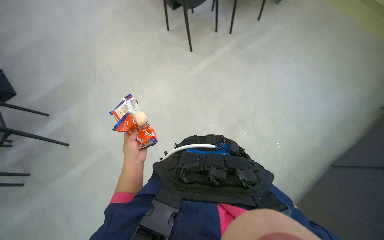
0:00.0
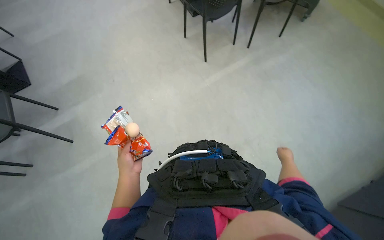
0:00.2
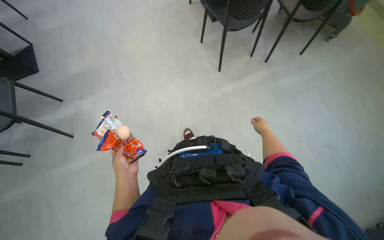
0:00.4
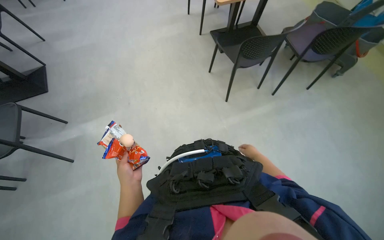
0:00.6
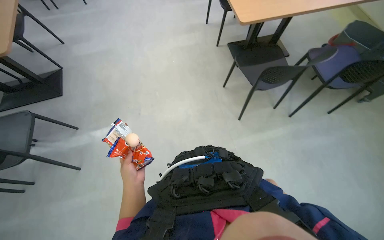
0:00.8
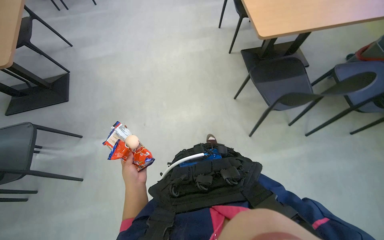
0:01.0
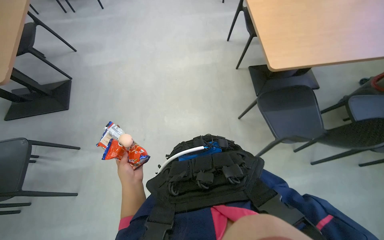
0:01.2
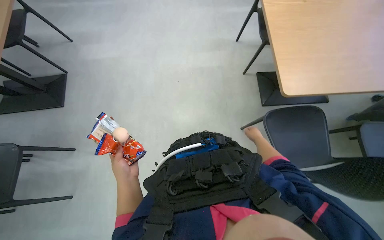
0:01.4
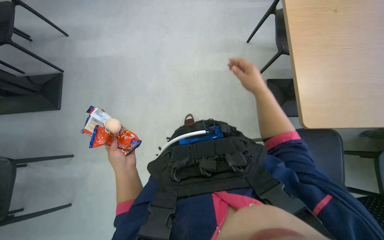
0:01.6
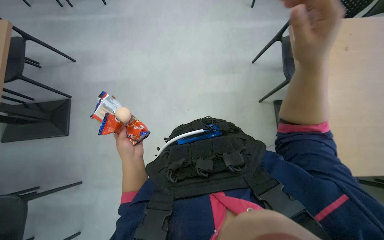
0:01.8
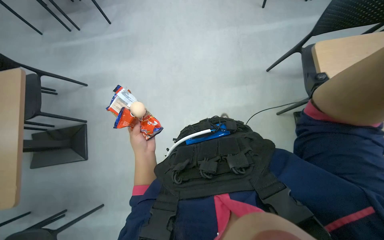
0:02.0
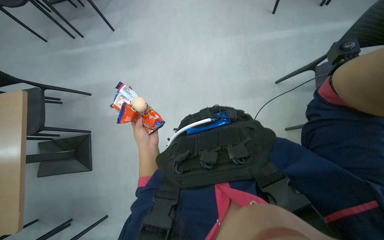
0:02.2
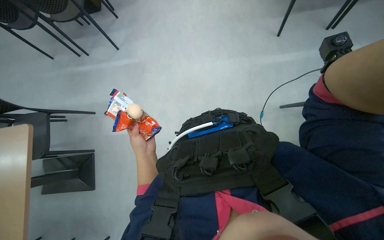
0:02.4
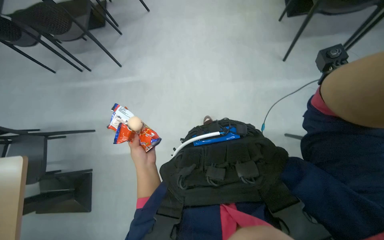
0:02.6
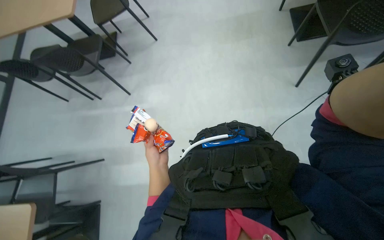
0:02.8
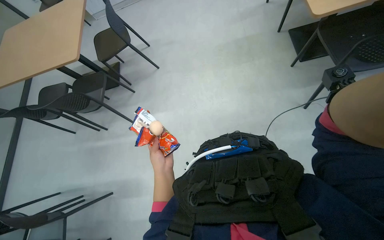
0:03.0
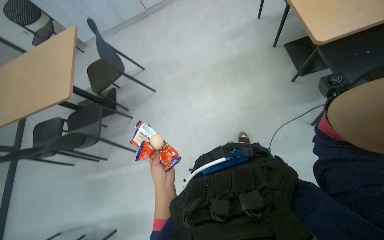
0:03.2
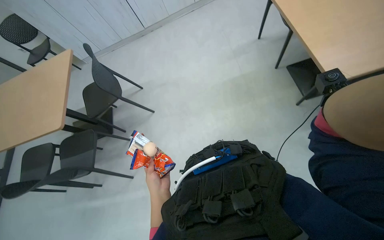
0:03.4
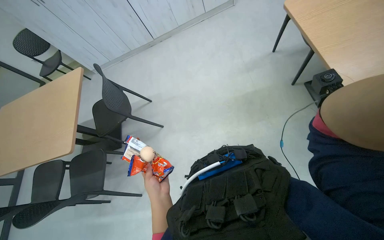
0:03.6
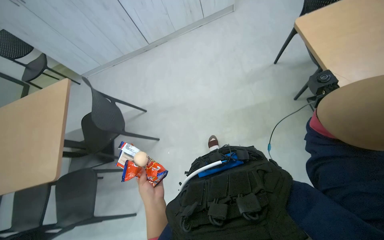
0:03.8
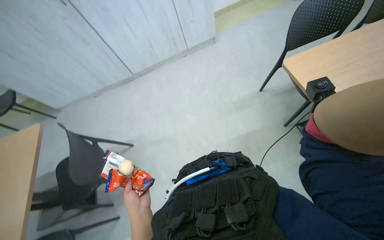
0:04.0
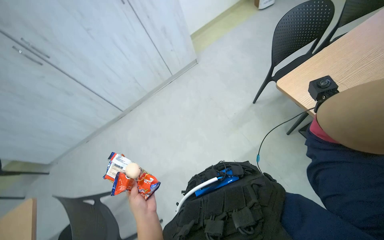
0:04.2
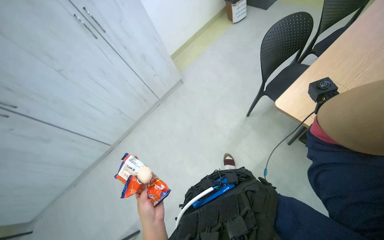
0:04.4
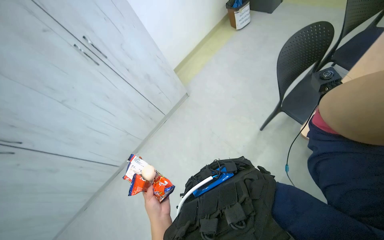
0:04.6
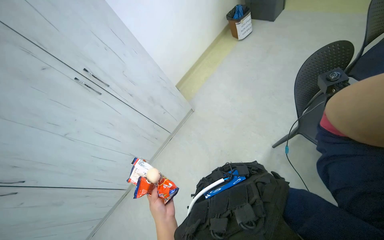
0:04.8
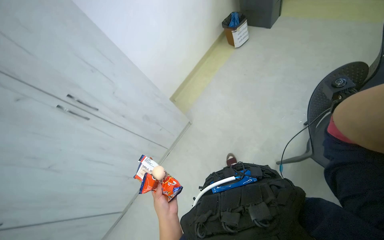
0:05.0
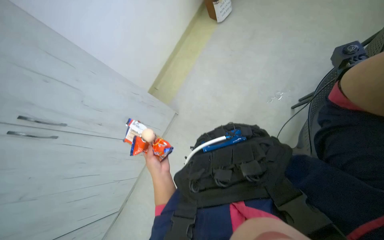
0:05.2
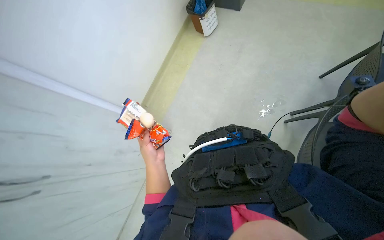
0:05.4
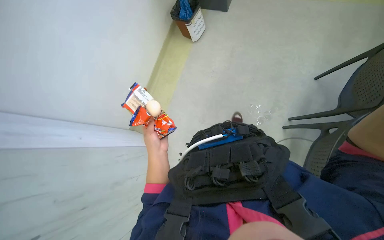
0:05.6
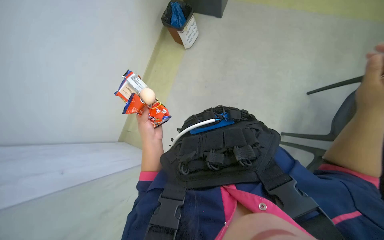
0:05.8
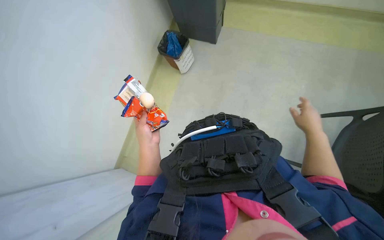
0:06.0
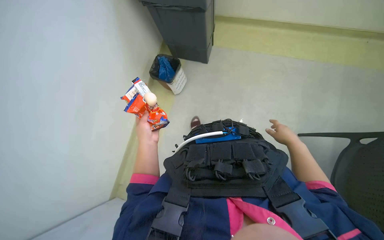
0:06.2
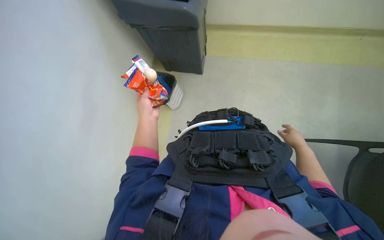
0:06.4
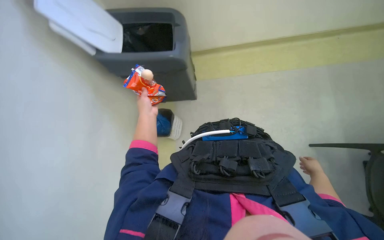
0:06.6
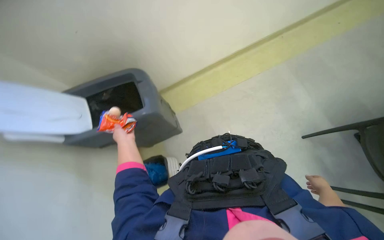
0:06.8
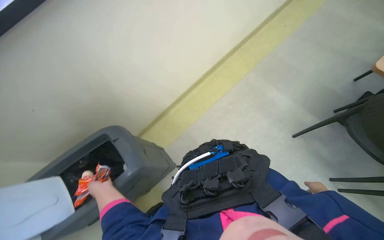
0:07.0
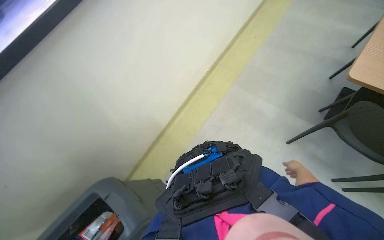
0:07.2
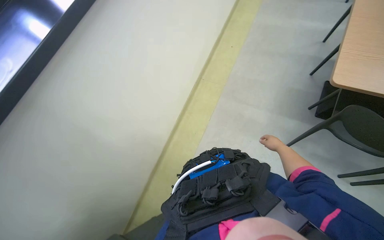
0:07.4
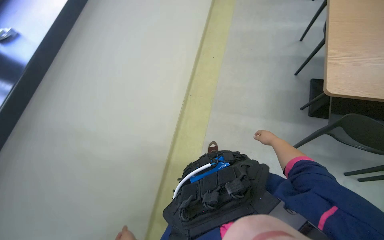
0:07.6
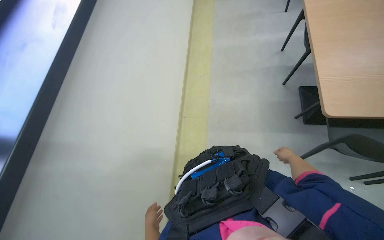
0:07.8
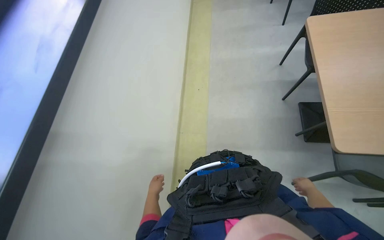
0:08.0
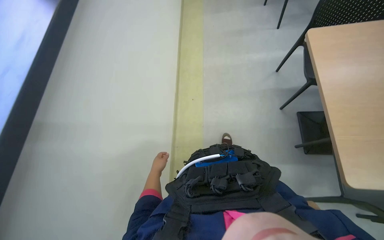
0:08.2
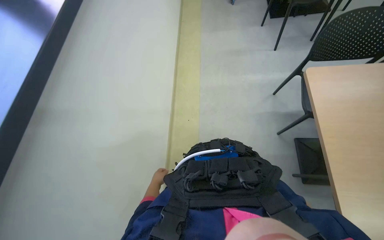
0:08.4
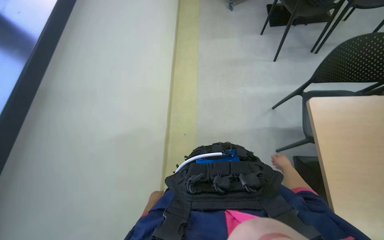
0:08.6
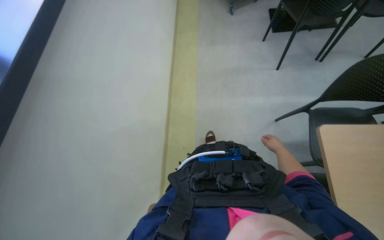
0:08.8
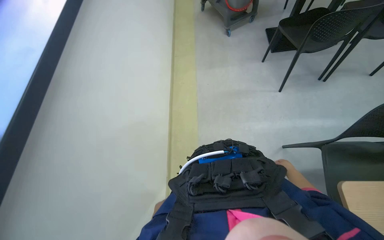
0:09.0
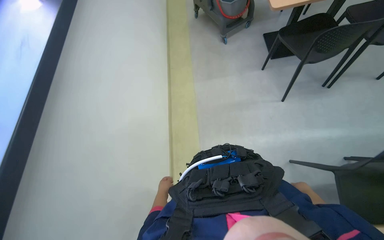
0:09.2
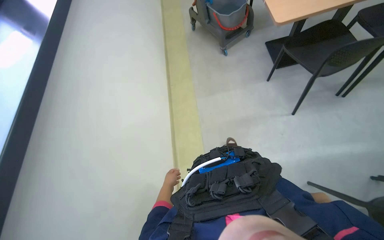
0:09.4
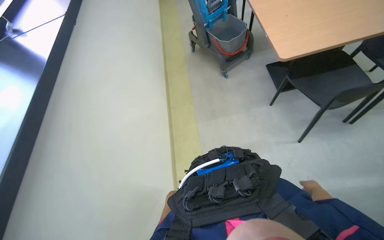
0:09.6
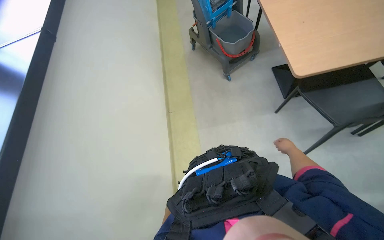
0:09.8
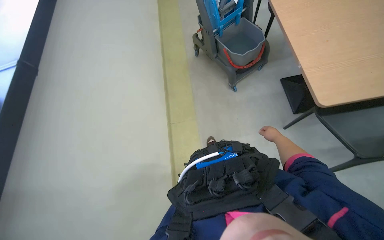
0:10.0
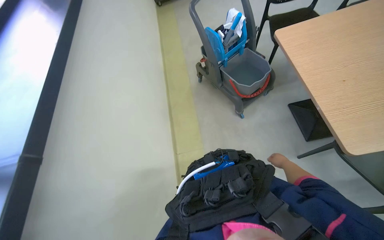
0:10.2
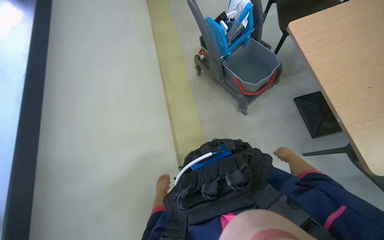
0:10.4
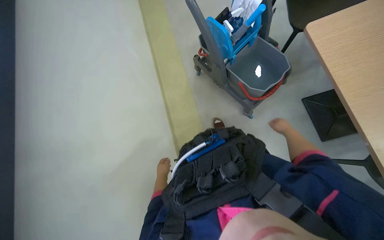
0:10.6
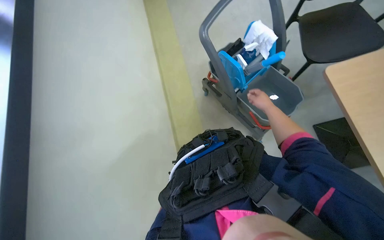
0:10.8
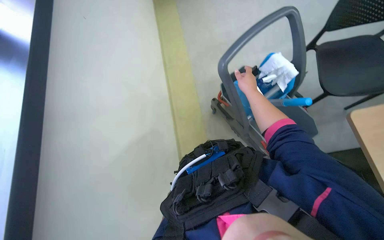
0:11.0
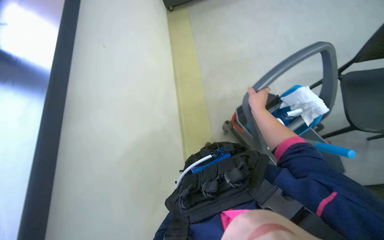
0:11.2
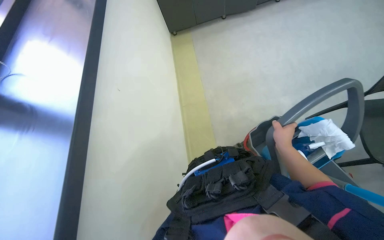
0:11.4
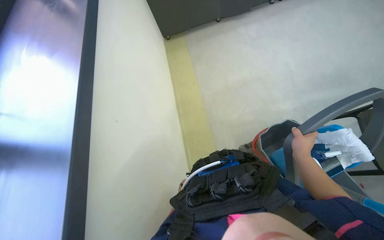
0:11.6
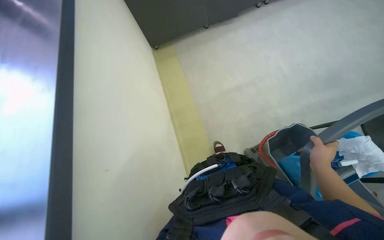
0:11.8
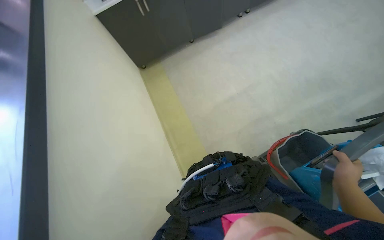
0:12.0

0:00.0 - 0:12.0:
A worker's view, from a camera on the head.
Job: cleaning kitchen.
The whole recording: Cleaning kitchen sink and counter. The worker wipes the kitchen sink and surrounding counter with a cloth.
0:01.6 - 0:03.0: The view tips upward by about 25 degrees. The scene rotates counterclockwise by some 25 degrees.
0:09.0 - 0:10.4: The camera pitches upward, by roughly 15 degrees. The left hand goes nearer and farther, approximately 20 cm each way, reversing 2 times.
0:10.4 - 0:12.0: The wearer looks some 25 degrees further upward. The right hand goes roughly 10 cm nearer to the camera, and travels up the picture and back again, approximately 35 cm each way.

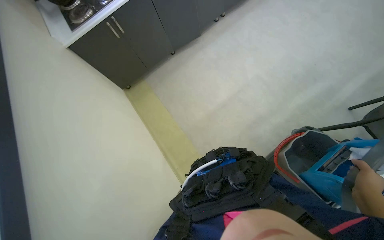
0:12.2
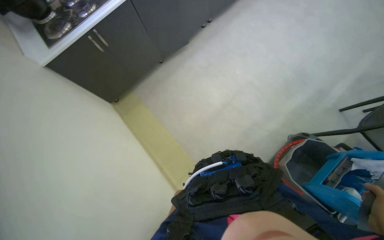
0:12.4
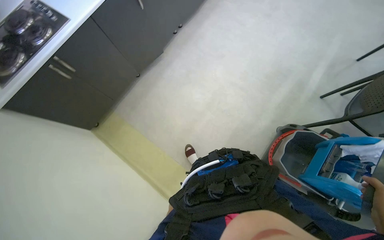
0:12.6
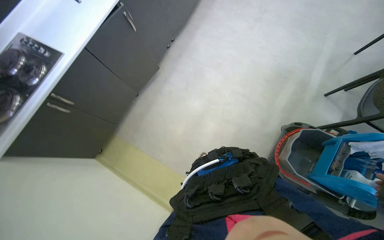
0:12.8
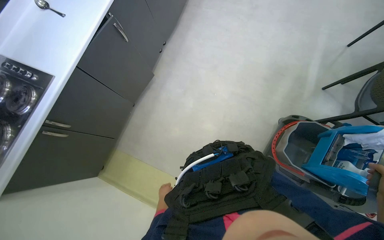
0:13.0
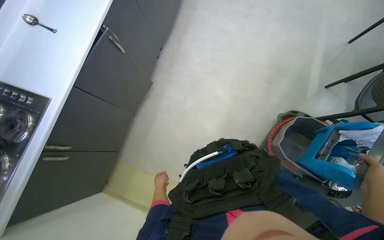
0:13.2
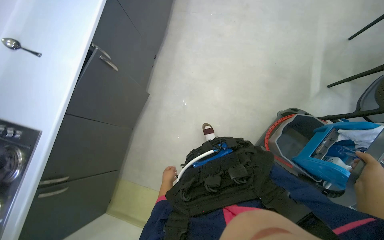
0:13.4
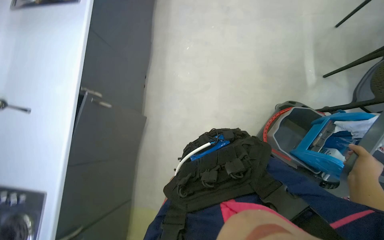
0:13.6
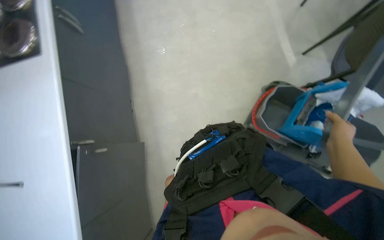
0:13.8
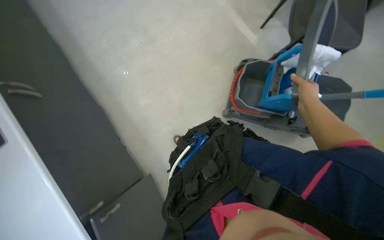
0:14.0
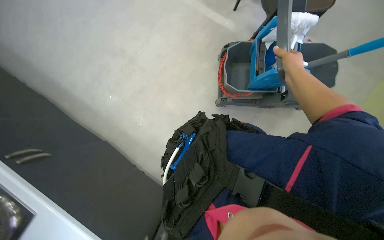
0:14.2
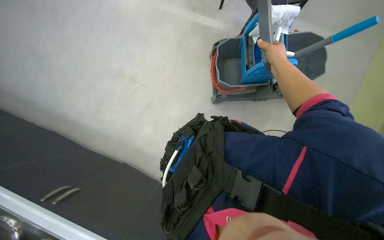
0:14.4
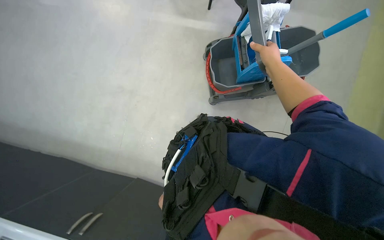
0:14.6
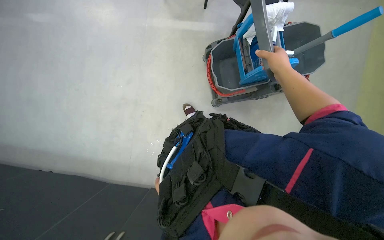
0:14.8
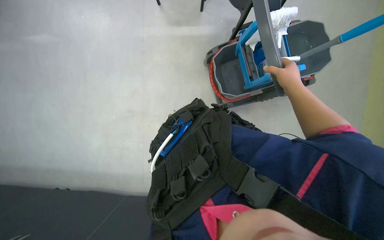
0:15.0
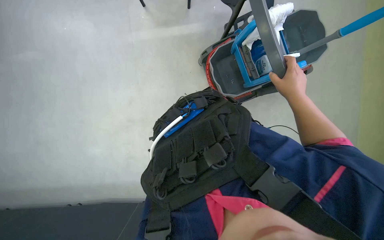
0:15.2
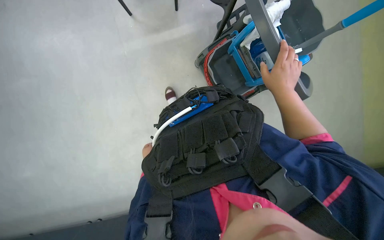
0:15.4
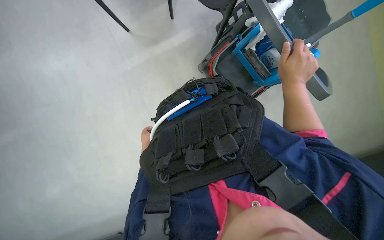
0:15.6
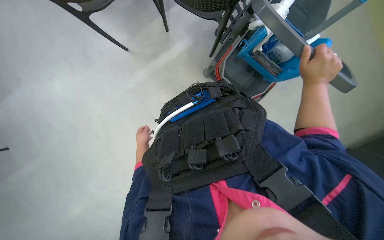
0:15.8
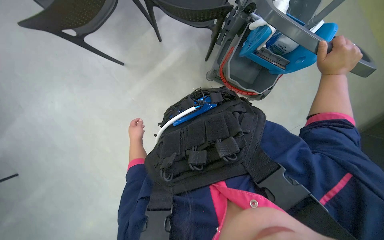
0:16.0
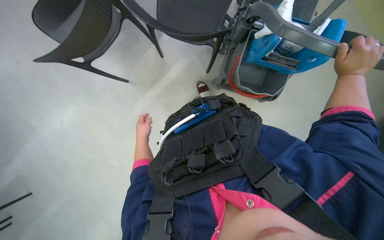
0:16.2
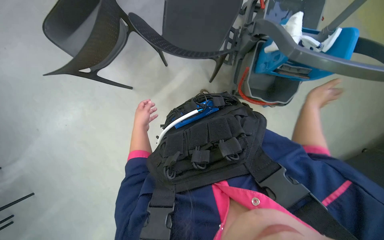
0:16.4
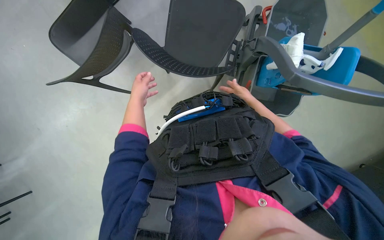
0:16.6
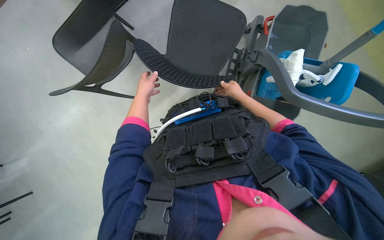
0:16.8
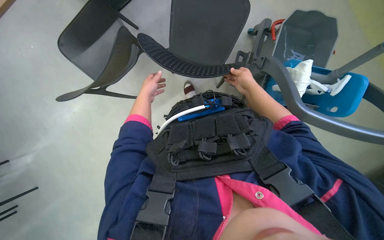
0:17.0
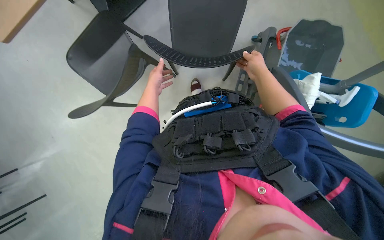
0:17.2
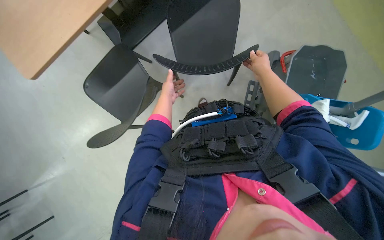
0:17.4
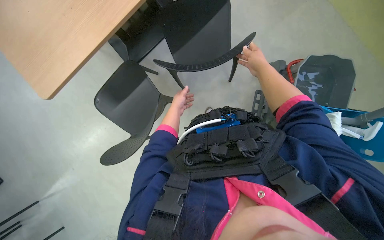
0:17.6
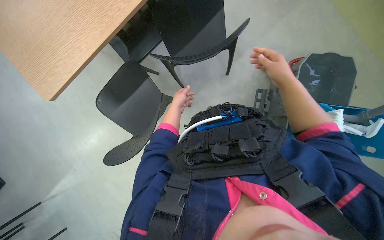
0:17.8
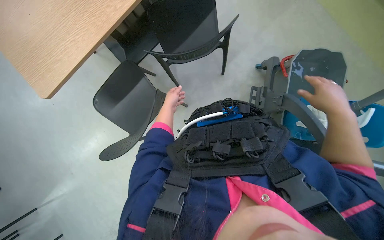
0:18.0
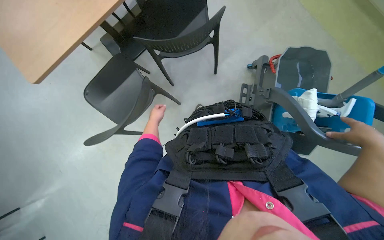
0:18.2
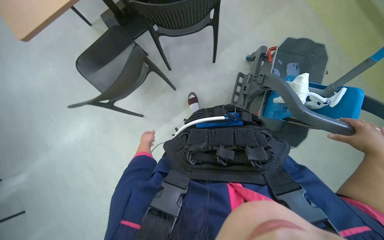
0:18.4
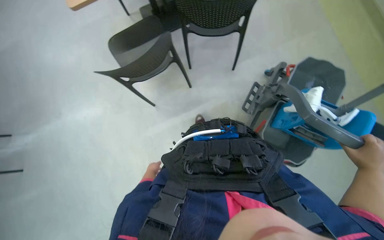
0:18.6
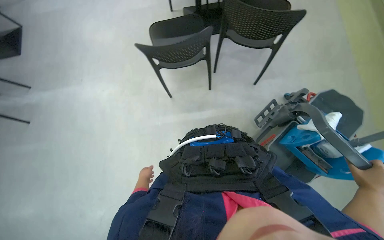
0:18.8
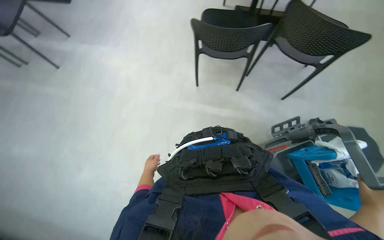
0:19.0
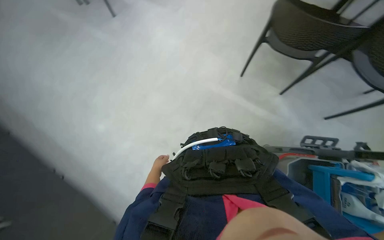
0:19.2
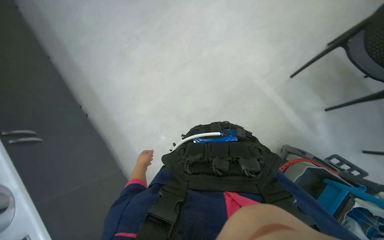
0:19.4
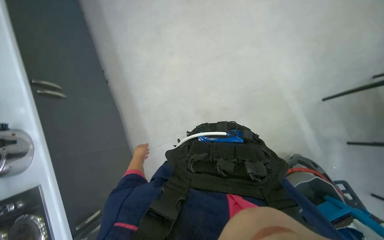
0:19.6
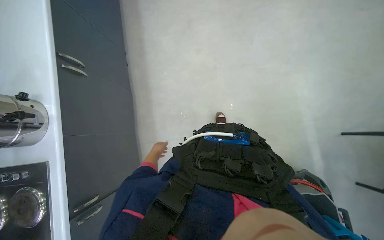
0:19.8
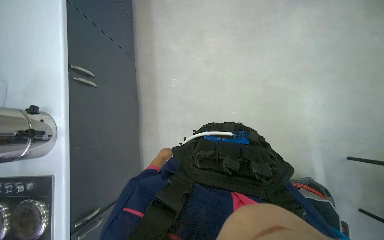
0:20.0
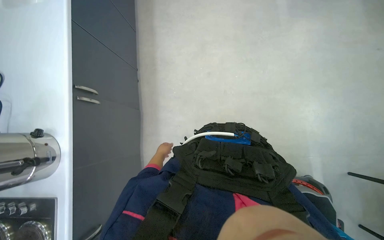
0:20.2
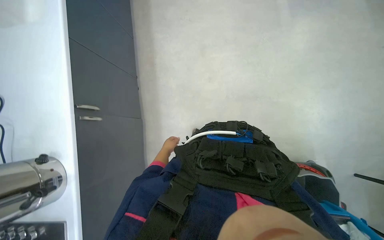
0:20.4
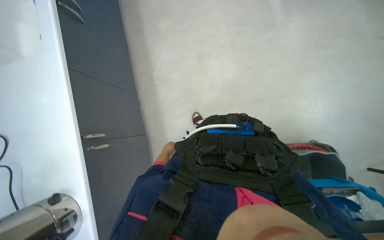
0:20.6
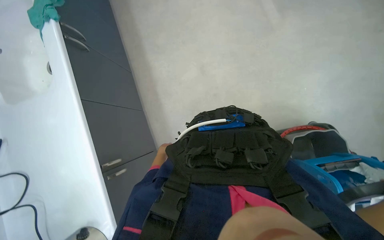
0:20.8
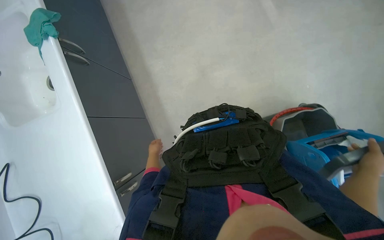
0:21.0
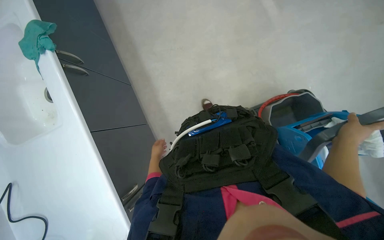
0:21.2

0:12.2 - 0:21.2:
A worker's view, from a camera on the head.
Job: cleaning kitchen.
The whole recording: Cleaning kitchen sink and counter. The worker wipes the kitchen sink and surrounding counter with a cloth.
0:13.8 - 0:15.2: Everything in view rotates approximately 50 degrees counterclockwise.
0:15.2 - 0:16.6: The wearer looks roughly 15 degrees further upward.
0:16.6 - 0:18.2: The camera pitches upward, by roughly 15 degrees.
0:18.2 - 0:19.8: The head travels about 40 cm. The wearer's head swings approximately 75 degrees to the left. The view tips downward by some 20 degrees.
0:19.8 - 0:21.2: The view tilts roughly 15 degrees upward. The scene turns about 30 degrees counterclockwise in the picture.
